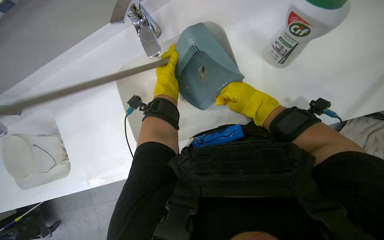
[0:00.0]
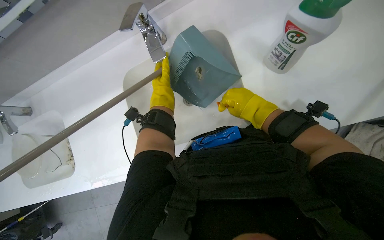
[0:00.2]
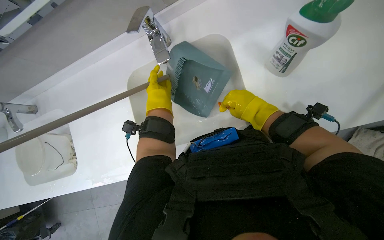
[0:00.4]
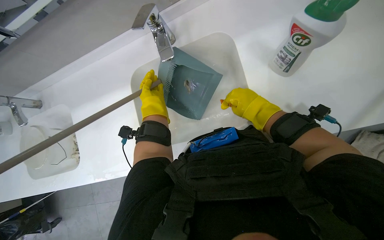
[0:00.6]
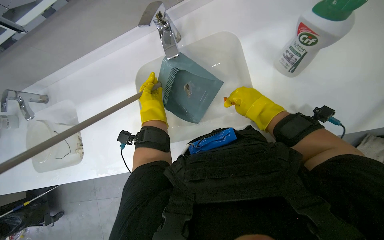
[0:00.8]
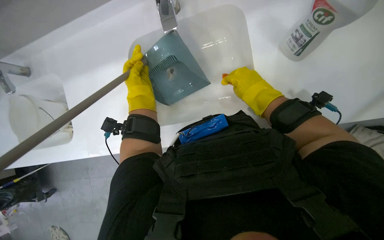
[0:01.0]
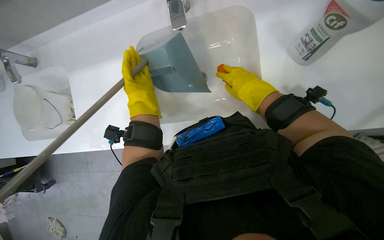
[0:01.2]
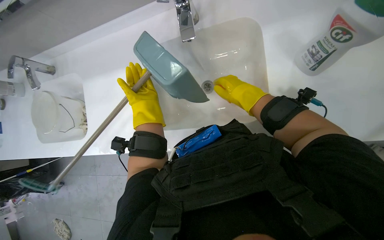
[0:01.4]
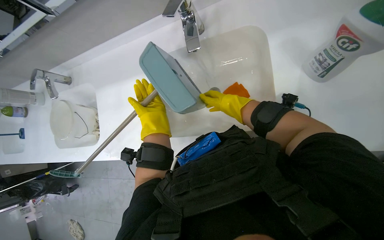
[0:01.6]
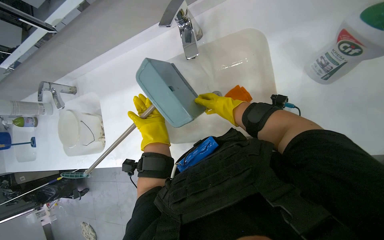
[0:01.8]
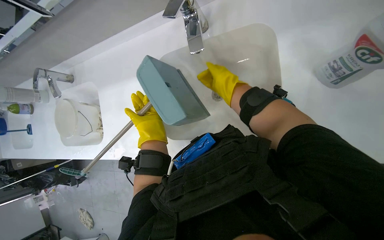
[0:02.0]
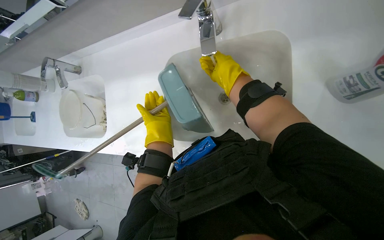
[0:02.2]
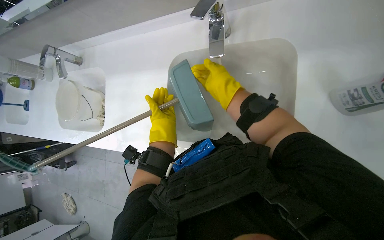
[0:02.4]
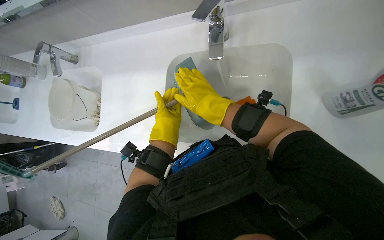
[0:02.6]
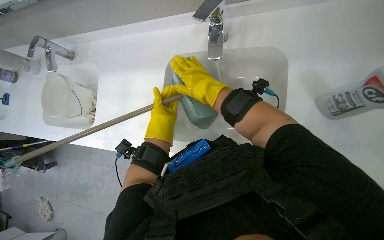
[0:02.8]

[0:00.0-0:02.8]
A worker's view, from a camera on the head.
Job: preparing cleaning supplies.
The whole recording: Cleaning dustpan and sponges. The worker picks up sponges from the floor and washes them along with the dustpan in the sink.
0:00.0 to 0:01.4: The left hand heads down the picture and to the left, covering about 15 cm.
0:01.4 to 0:02.8: The right hand heads to the left, covering approximately 20 cm, and moves some 15 cm farther from the camera and comes back.

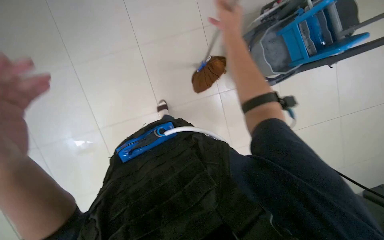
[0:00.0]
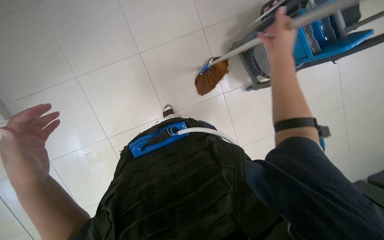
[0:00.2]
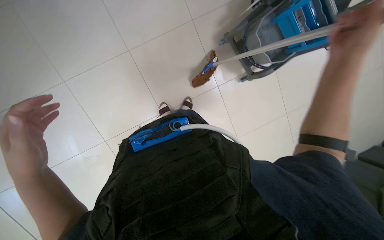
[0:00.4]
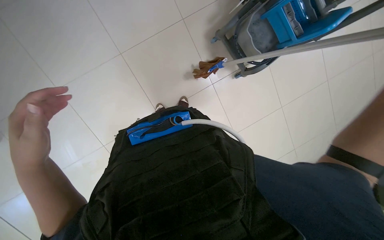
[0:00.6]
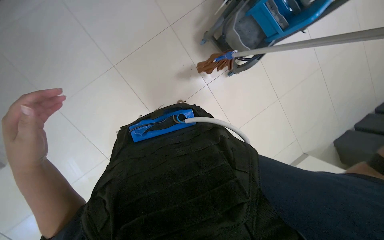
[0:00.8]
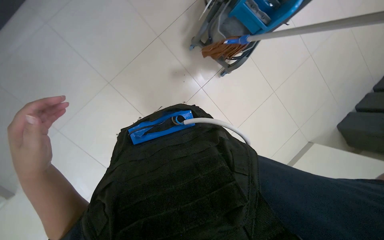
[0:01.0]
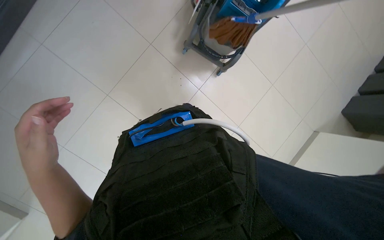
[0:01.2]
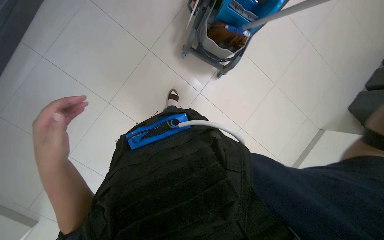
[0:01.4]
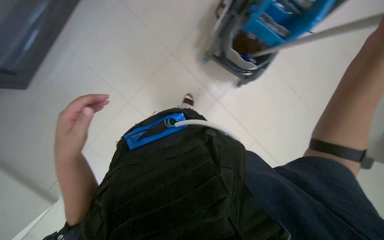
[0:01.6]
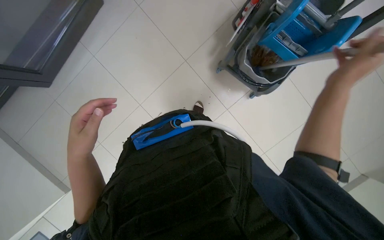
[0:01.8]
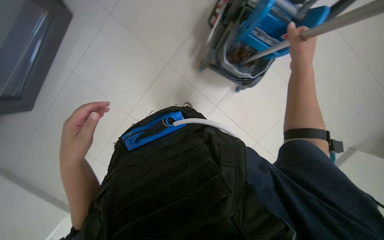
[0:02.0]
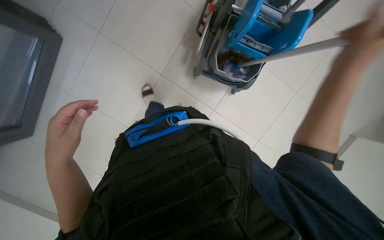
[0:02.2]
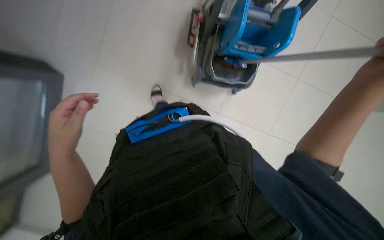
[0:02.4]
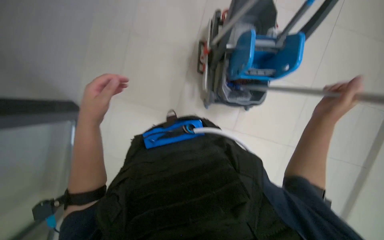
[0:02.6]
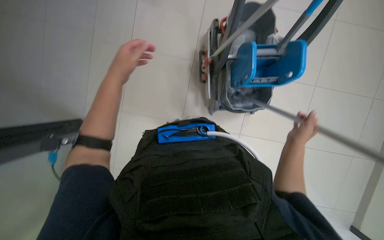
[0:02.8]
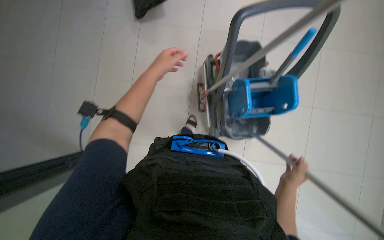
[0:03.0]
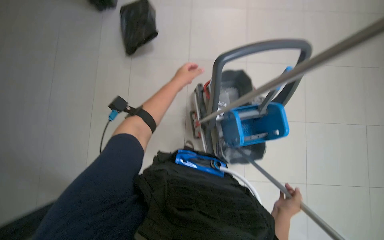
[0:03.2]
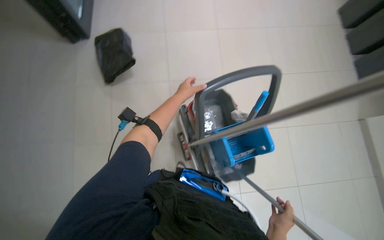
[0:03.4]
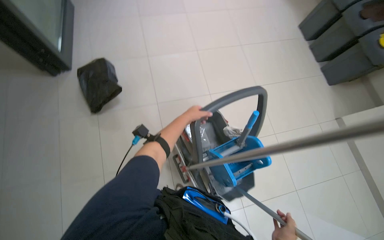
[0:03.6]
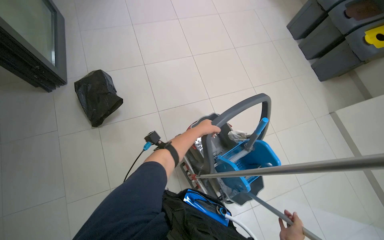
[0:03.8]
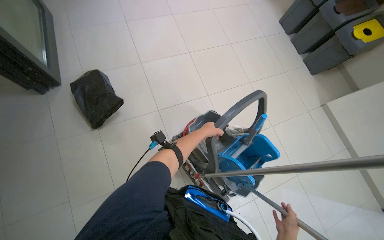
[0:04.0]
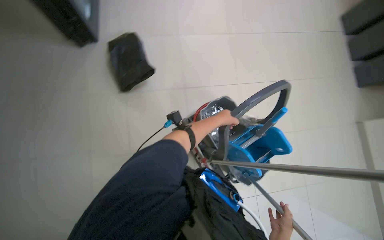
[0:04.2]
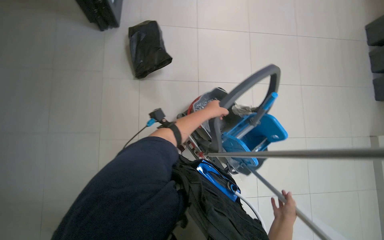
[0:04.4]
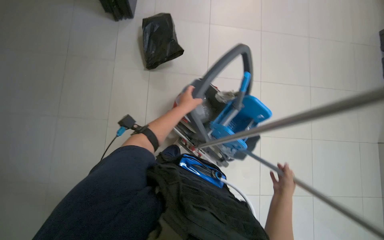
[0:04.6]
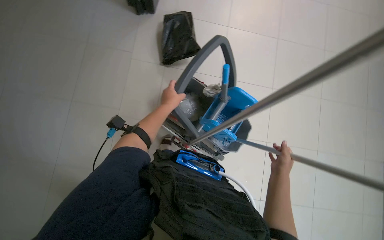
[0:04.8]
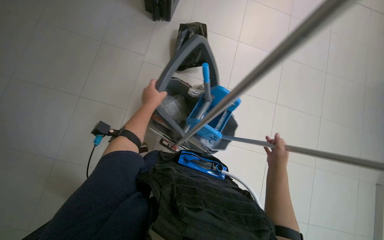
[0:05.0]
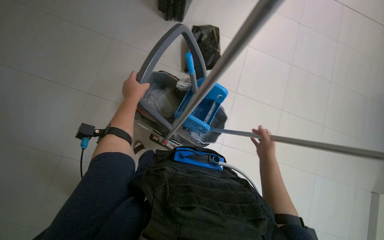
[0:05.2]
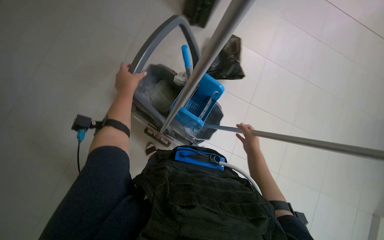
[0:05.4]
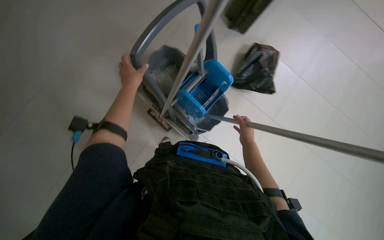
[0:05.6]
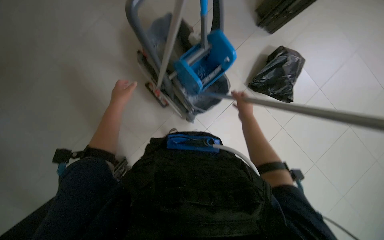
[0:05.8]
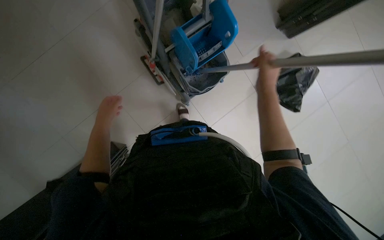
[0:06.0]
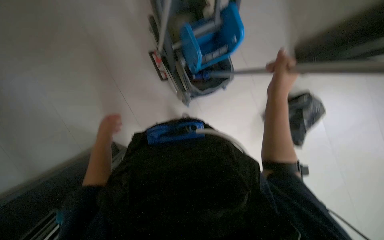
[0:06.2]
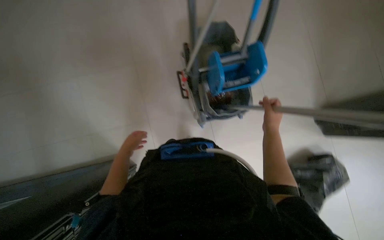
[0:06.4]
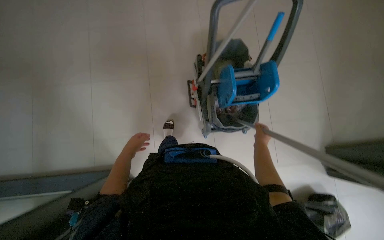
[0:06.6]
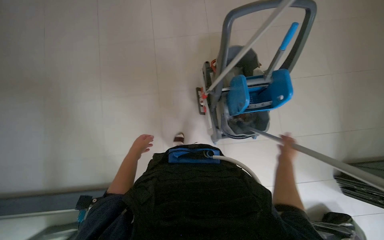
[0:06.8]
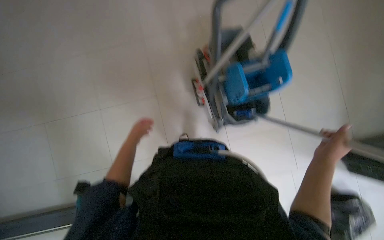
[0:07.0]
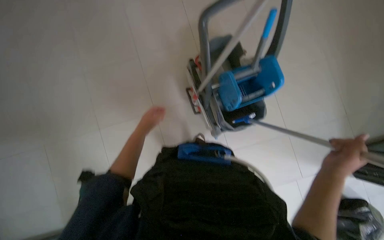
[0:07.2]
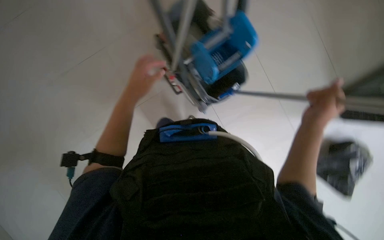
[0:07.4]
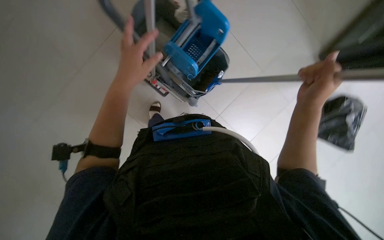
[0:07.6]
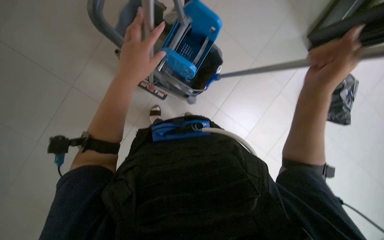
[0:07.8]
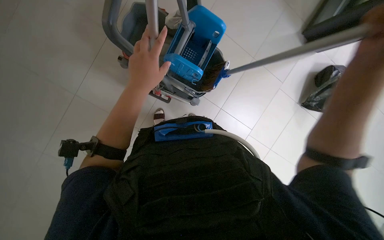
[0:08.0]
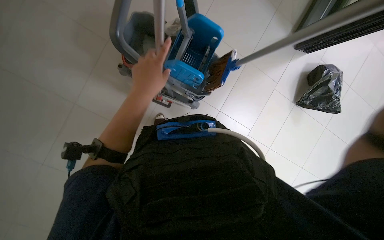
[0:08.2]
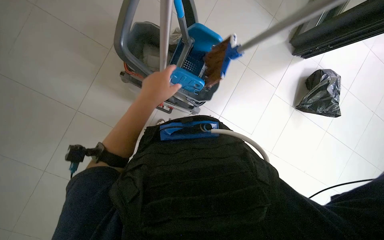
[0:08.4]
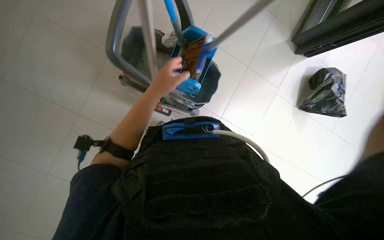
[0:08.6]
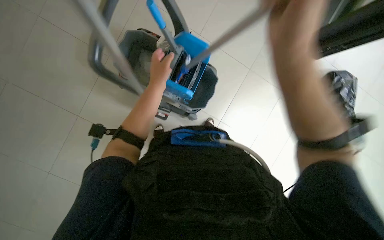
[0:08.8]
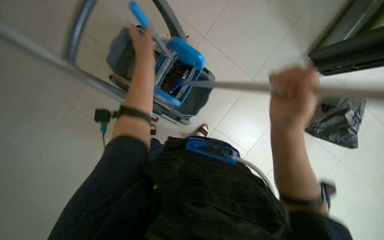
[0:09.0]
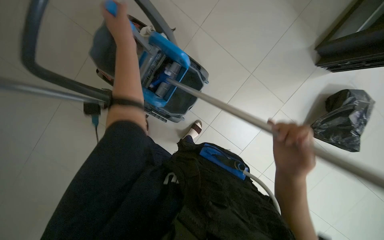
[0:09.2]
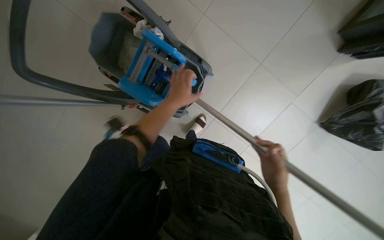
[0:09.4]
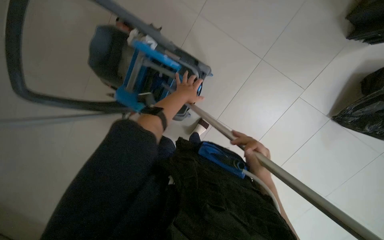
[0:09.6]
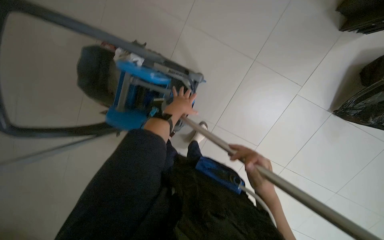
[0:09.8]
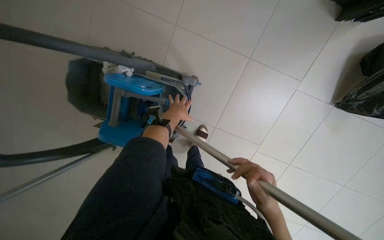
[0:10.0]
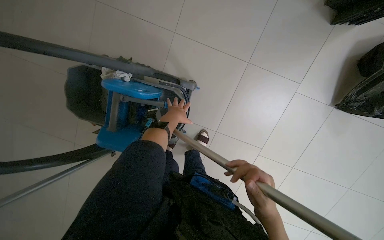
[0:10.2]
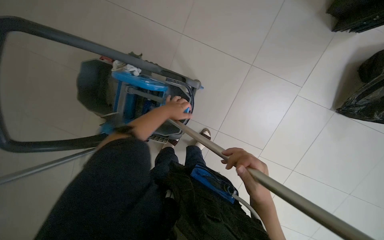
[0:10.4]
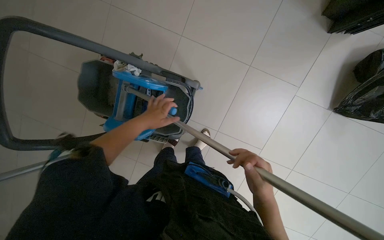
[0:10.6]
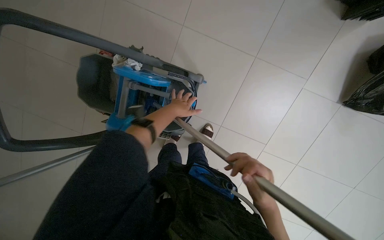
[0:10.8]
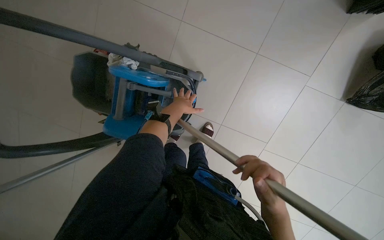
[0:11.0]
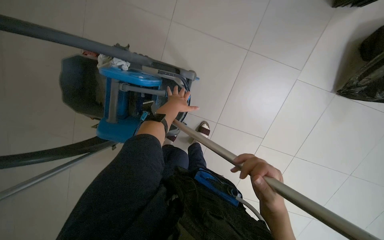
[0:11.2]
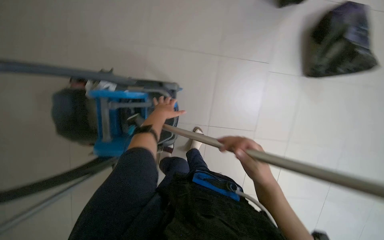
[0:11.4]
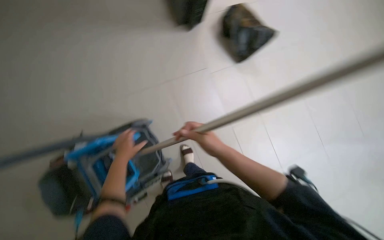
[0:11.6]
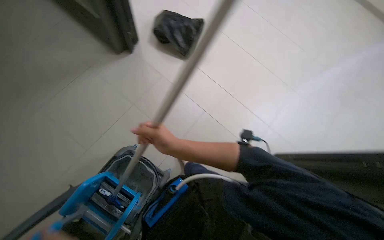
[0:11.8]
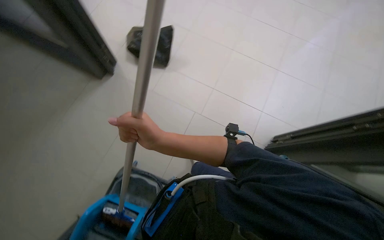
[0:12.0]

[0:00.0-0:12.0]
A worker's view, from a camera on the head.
Job: preparing cleaning supplies.
The whole recording: Changing mop head. The worker removes the used mop head from the handle and attaches a new one.
0:01.6 to 0:03.0: The view tips upward by about 25 degrees.
0:03.0 to 0:04.4: The view tilts some 15 degrees upward.
0:04.4 to 0:06.0: The left hand is displaced to the left by some 15 cm. Meanwhile the right hand heads up the picture and nearer to the camera, covering approximately 20 cm.
0:07.6 to 0:09.0: The left hand moves up the picture and farther from the camera, roughly 20 cm.
0:10.4 to 0:12.0: The scene turns approximately 65 degrees counterclockwise in the picture.

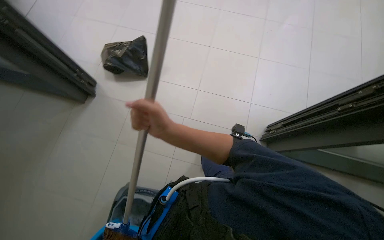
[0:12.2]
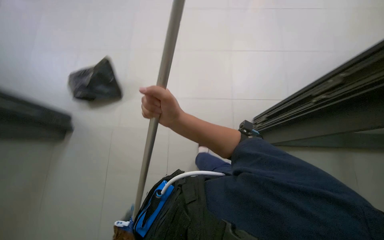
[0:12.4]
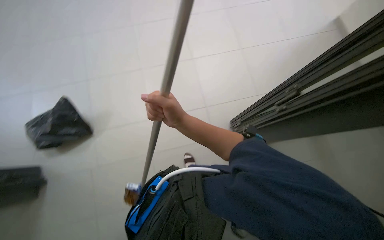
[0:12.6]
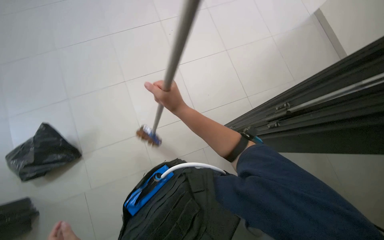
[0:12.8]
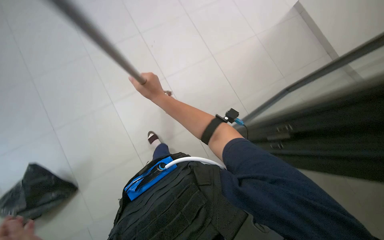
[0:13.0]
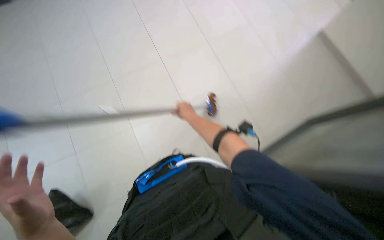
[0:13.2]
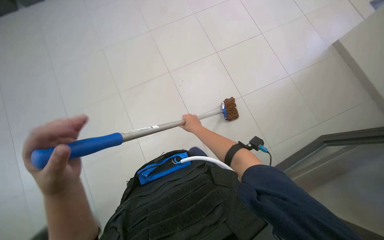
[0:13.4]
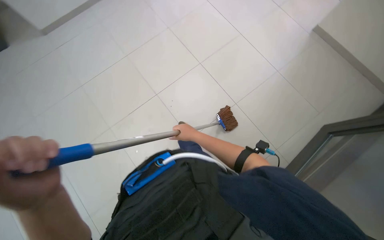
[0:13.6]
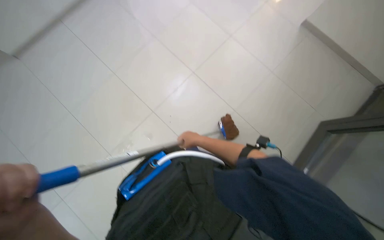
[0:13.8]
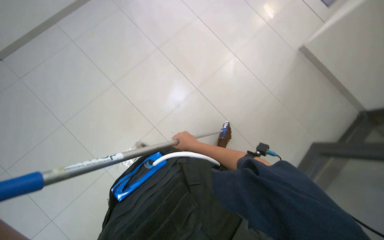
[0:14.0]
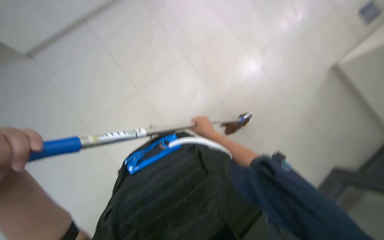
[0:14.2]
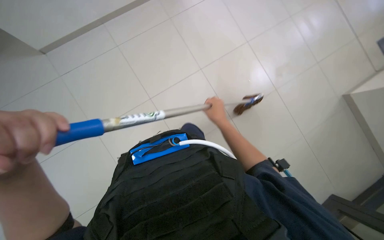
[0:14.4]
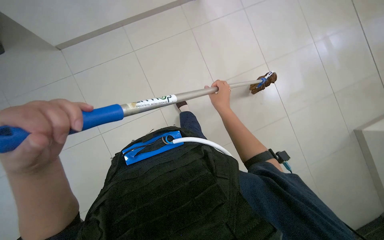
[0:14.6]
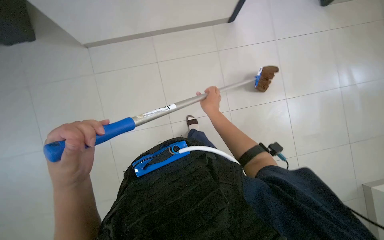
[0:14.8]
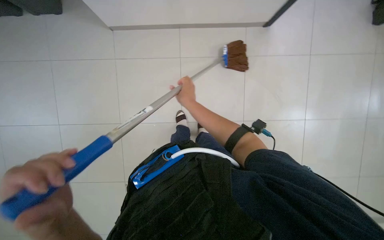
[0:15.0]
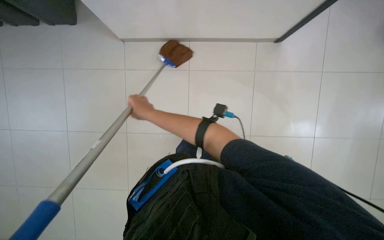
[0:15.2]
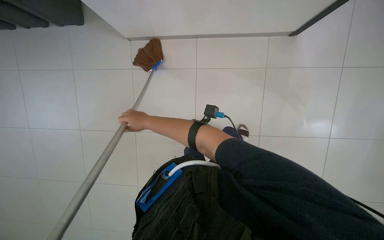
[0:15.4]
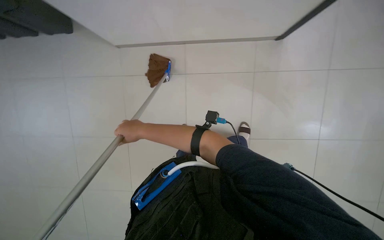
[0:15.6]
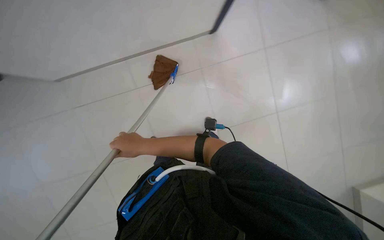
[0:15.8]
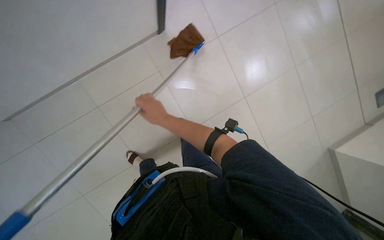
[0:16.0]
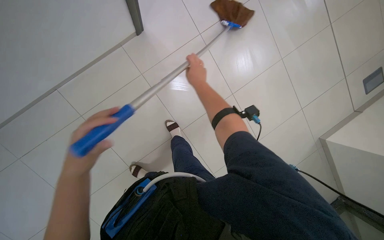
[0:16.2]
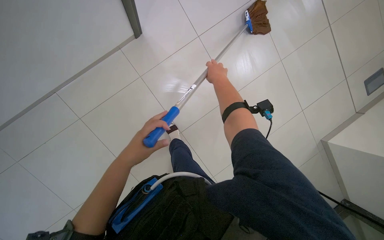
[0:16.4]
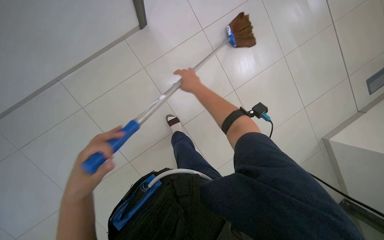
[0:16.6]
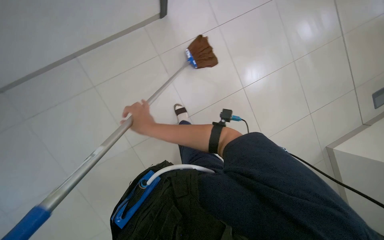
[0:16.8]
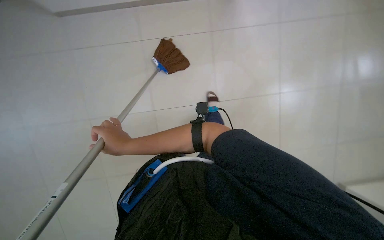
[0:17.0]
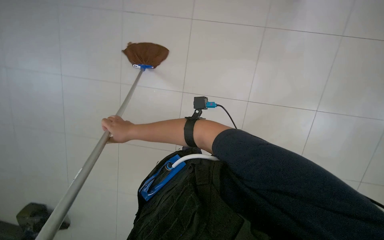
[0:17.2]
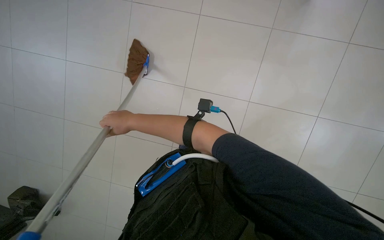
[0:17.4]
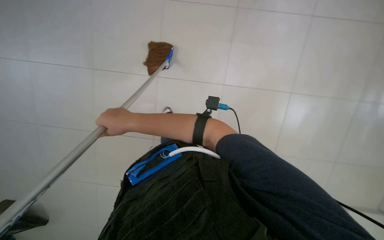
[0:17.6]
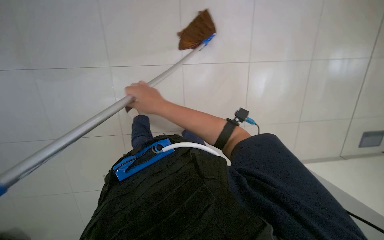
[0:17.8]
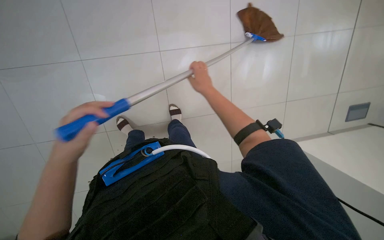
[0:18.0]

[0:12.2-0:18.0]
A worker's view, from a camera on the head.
Job: preparing cleaning supplies.
The whole recording: Changing mop head. The worker removes the used mop head from the handle and attaches a new one.
0:12.2 to 0:13.6: The wearer moves approximately 50 cm. The scene turns about 40 degrees counterclockwise in the picture.
0:13.6 to 0:15.0: The right hand is displaced up the picture by approximately 30 cm.
0:15.0 to 0:16.6: The right hand moves left and right over about 25 cm, changing direction 2 times.
0:16.6 to 0:18.0: The right hand reaches roughly 25 cm to the left, then returns.
